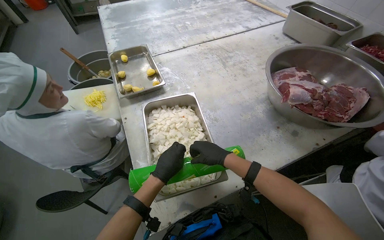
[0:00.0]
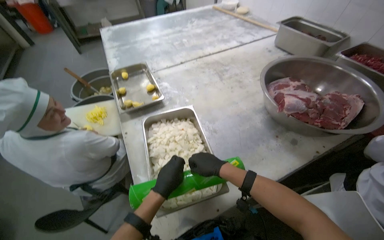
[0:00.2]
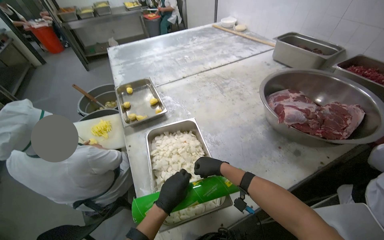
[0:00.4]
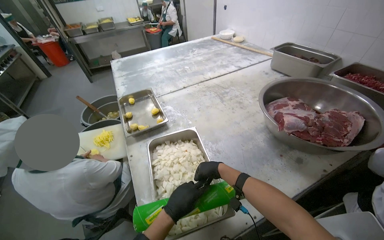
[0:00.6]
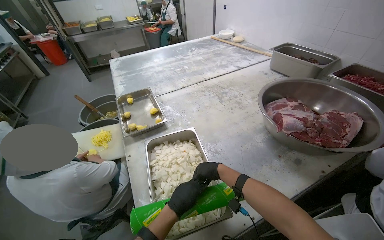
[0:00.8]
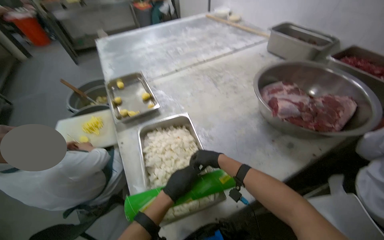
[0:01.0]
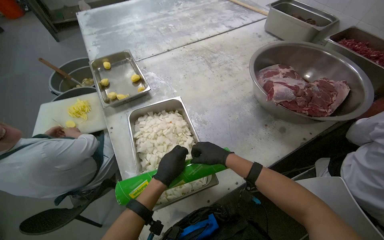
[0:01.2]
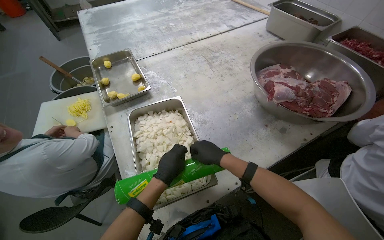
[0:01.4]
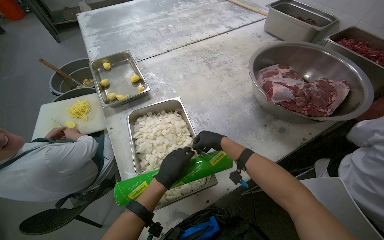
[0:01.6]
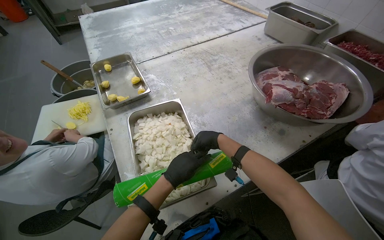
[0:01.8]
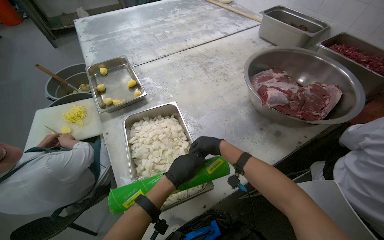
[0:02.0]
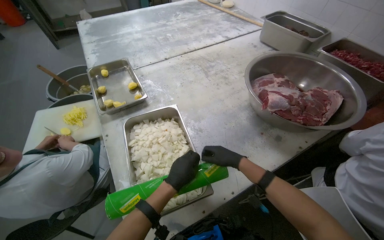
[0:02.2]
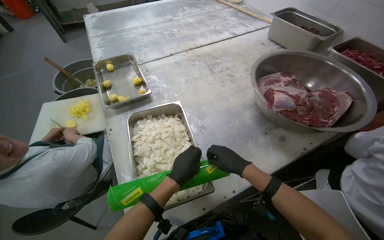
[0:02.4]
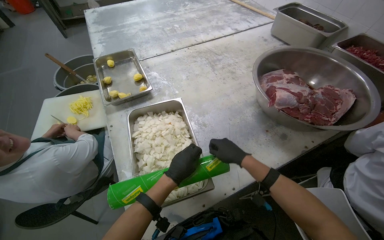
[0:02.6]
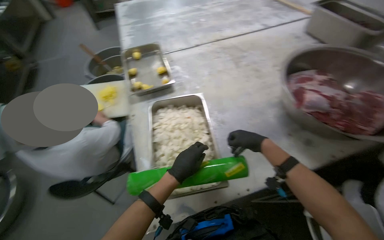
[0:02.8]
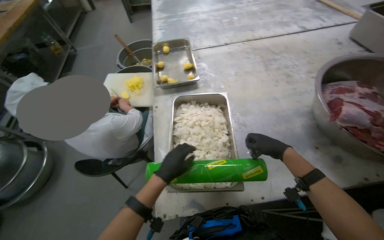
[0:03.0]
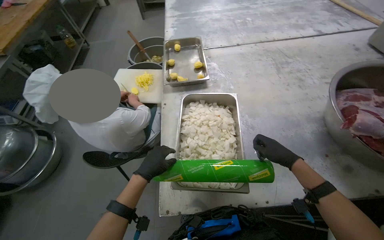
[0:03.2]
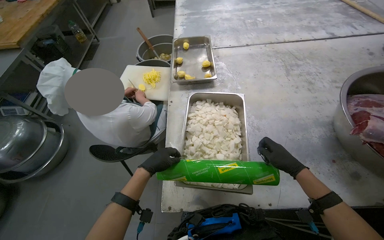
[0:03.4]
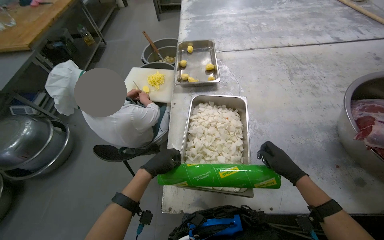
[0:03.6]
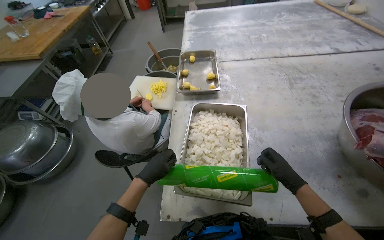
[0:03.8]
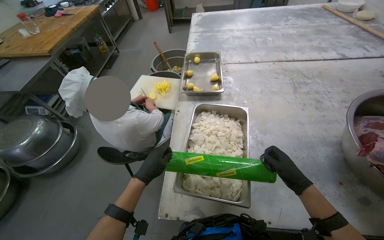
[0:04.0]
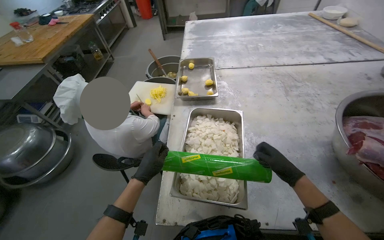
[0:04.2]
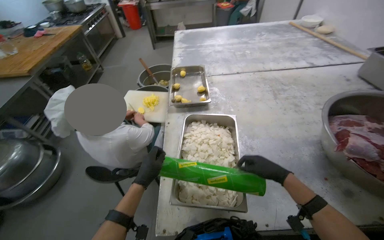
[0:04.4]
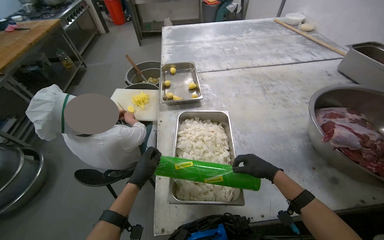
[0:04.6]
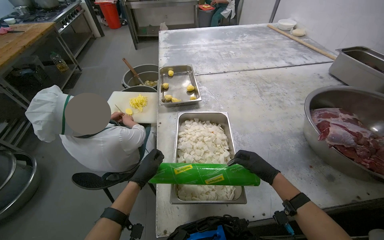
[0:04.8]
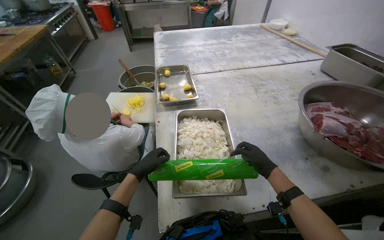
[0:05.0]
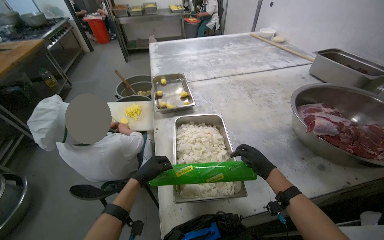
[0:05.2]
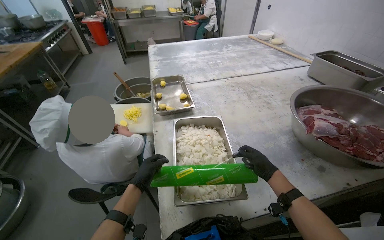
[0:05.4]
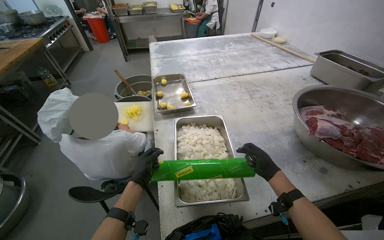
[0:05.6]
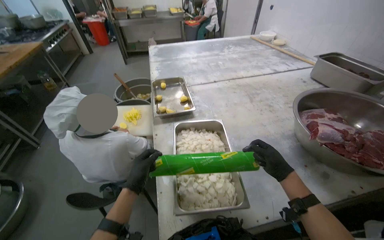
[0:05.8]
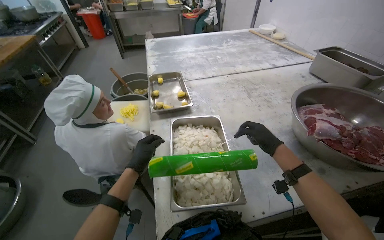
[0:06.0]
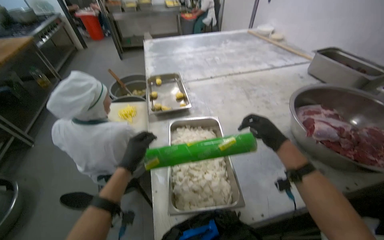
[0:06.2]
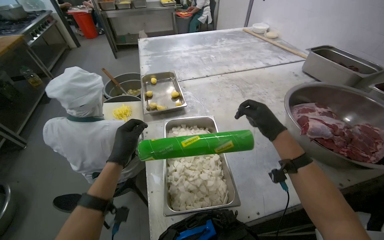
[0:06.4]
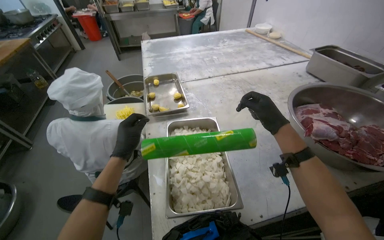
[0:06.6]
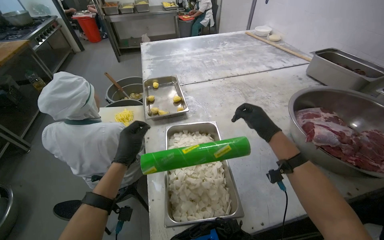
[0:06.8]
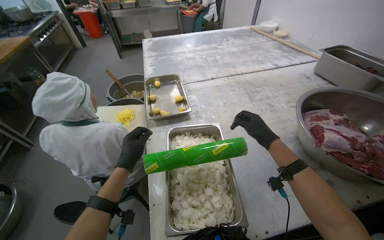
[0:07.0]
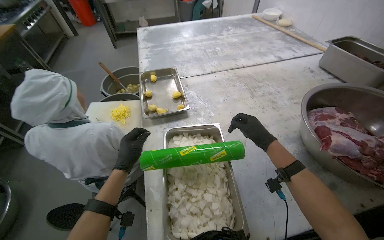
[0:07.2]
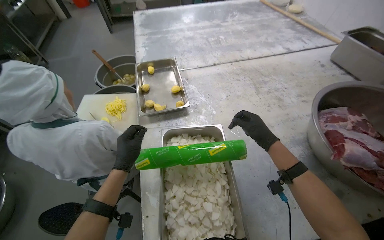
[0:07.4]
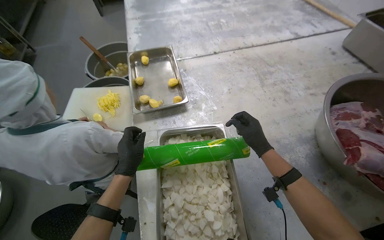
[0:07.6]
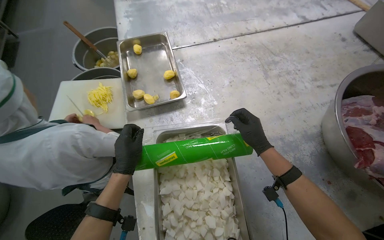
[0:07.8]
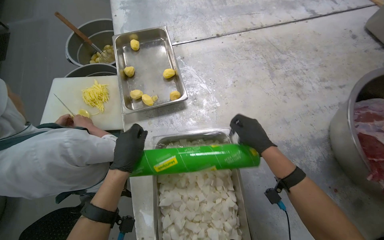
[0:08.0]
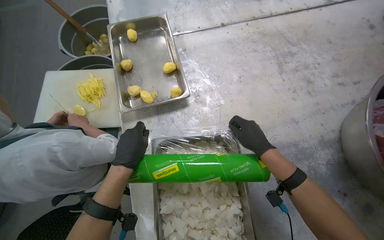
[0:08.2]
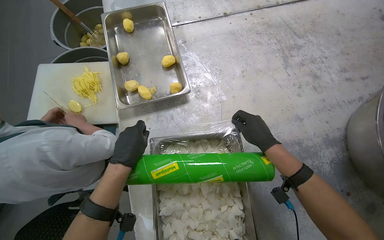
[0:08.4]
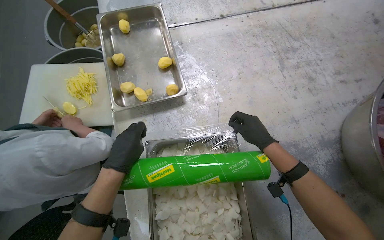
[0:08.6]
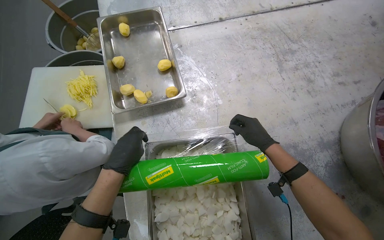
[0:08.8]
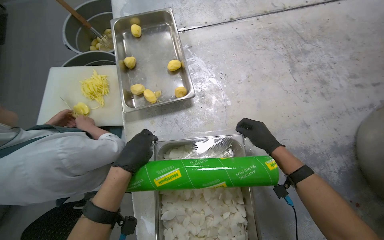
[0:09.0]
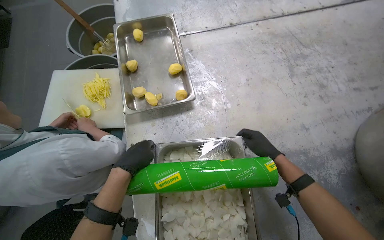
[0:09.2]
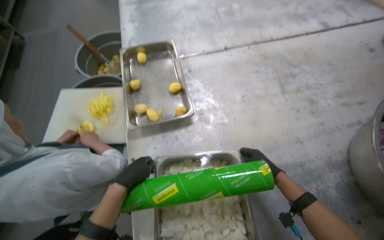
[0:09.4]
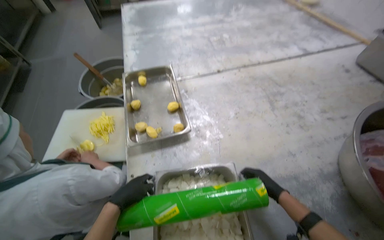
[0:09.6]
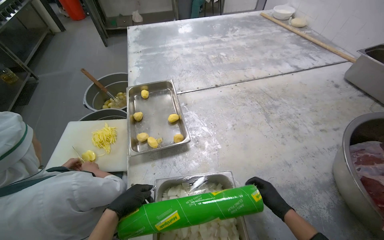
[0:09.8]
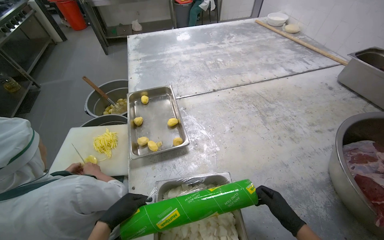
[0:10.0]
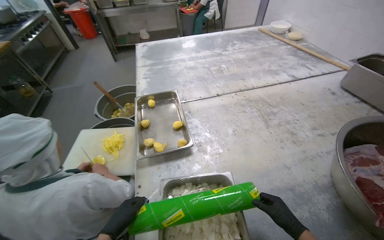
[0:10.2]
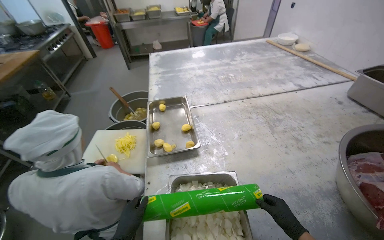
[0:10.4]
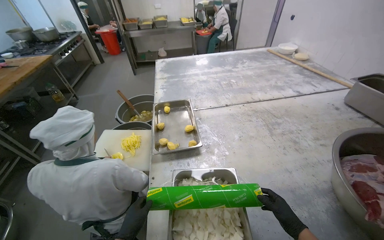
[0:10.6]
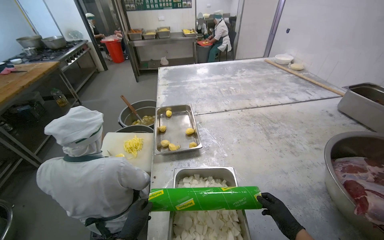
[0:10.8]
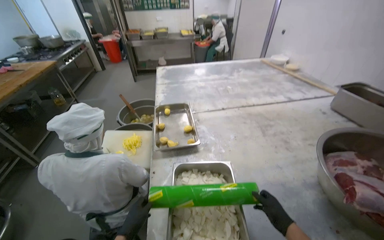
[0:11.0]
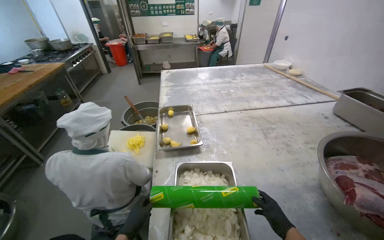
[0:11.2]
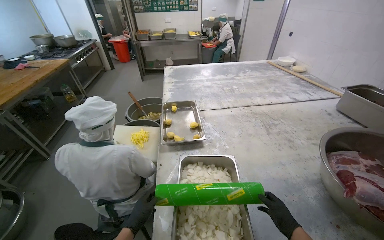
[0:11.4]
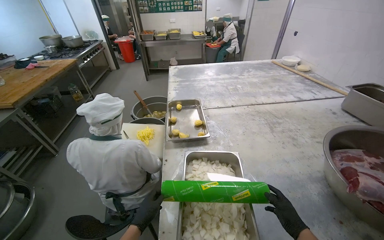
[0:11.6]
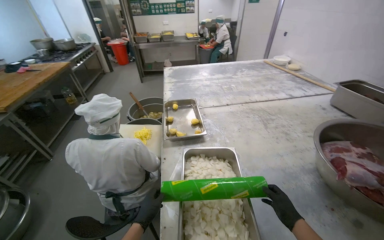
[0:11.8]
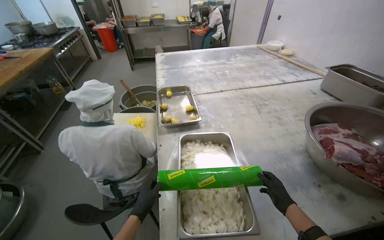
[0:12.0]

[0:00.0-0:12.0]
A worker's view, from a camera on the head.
Job: preparing food.
The whole recording: Covering chopped onions with film. The worker covers a tray of chopped onions with plastic cling film.
0:00.0 to 0:01.6: The hands stay close to where they were, moving slightly.
0:01.6 to 0:03.0: The head rotates some 20 degrees to the left.
0:03.0 to 0:04.4: The left hand travels to the left by approximately 10 cm.
0:04.4 to 0:06.0: The hands stay close to where they were, moving slightly.
0:06.0 to 0:07.6: The camera pitches downward, by approximately 15 degrees.
0:07.6 to 0:09.0: The view tips downward by some 15 degrees.
0:09.0 to 0:10.4: The view tips upward by approximately 30 degrees. The two hands go roughly 15 cm down the picture.

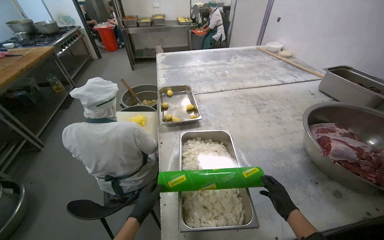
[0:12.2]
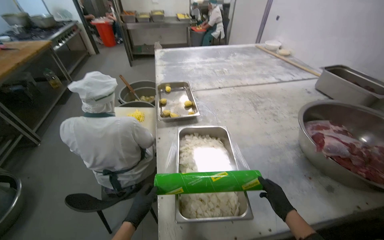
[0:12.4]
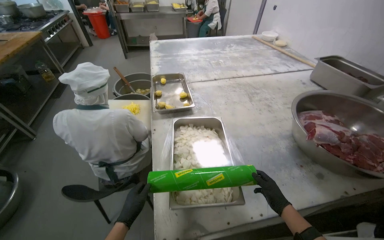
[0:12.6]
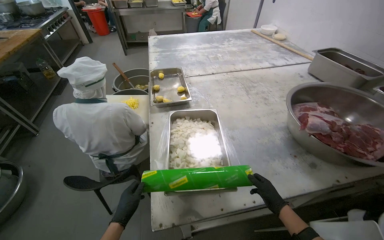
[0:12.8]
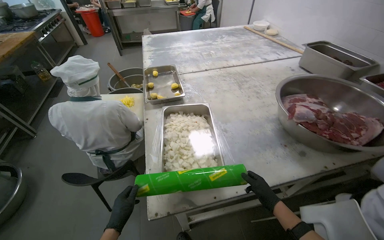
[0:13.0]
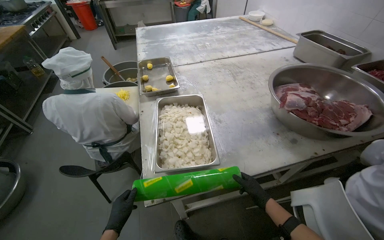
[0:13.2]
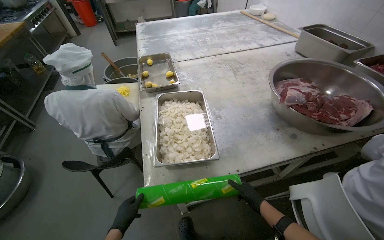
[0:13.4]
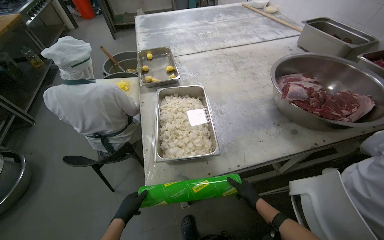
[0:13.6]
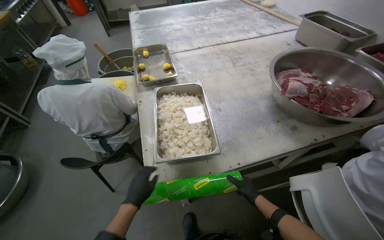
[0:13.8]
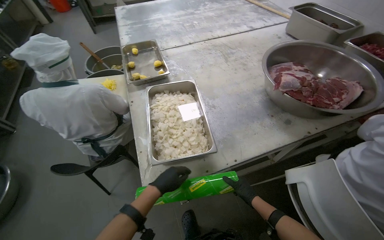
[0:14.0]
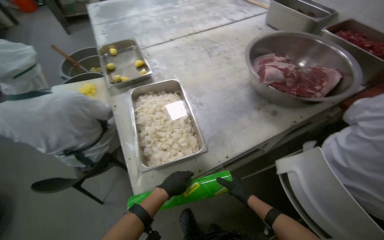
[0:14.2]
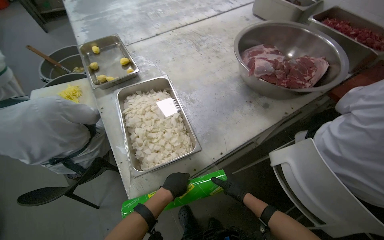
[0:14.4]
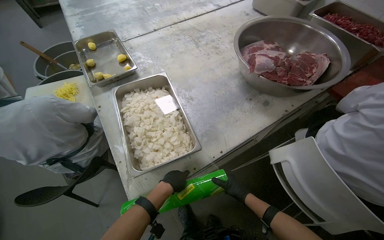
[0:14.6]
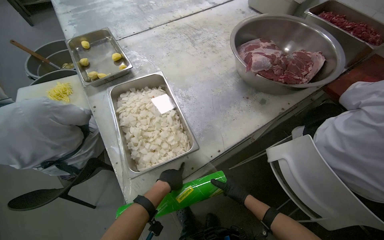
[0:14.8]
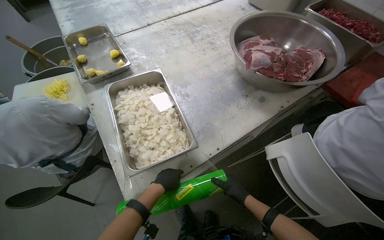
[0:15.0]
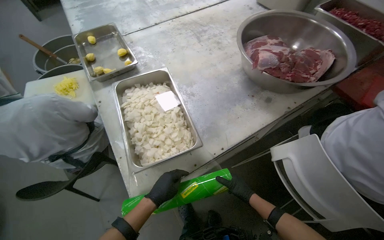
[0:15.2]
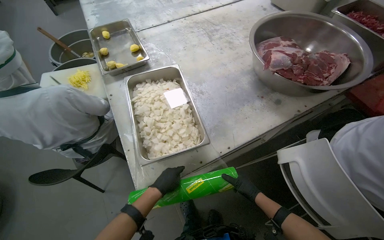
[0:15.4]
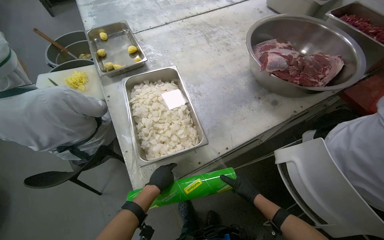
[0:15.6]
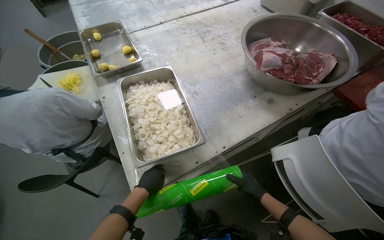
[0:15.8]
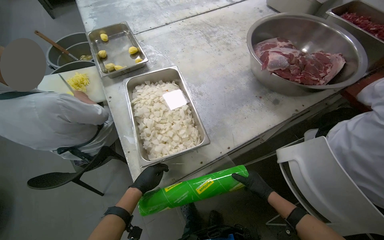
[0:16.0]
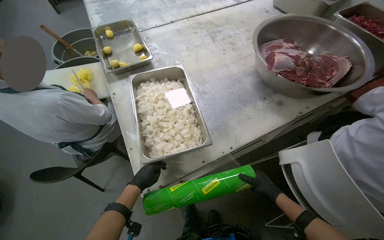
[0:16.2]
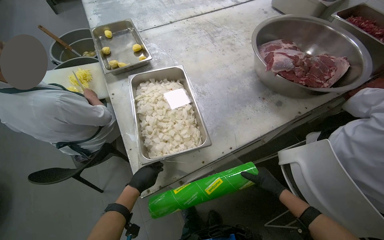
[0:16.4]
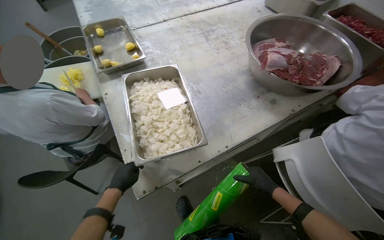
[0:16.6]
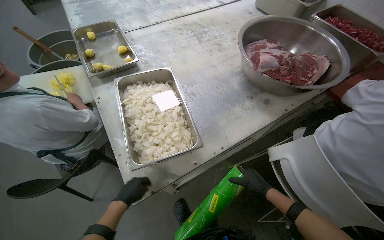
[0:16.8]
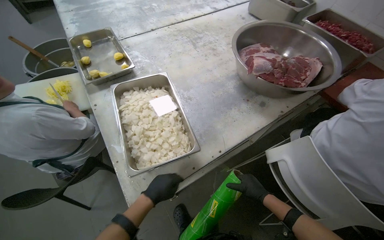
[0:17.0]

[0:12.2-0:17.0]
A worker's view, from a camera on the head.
Job: preparing food.
The whole recording: Covering chopped onions with film. The worker covers a tray of chopped onions with plastic cling film.
0:12.2 to 0:13.8: The left hand moves nearer to the camera, about 15 cm.
0:15.4 to 0:17.0: The left hand reaches about 15 cm to the left, then returns.

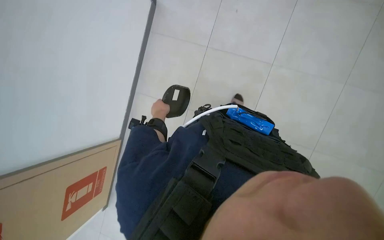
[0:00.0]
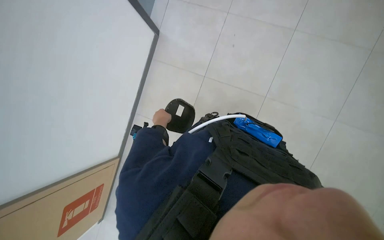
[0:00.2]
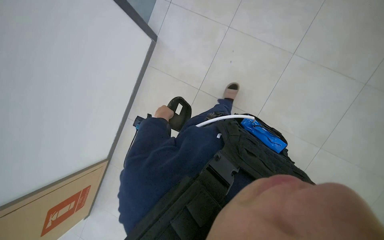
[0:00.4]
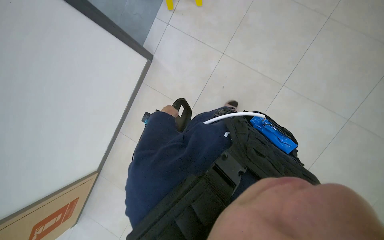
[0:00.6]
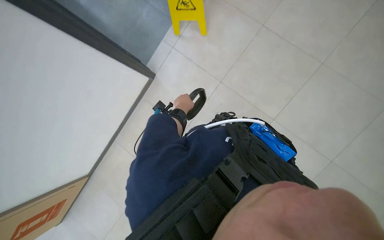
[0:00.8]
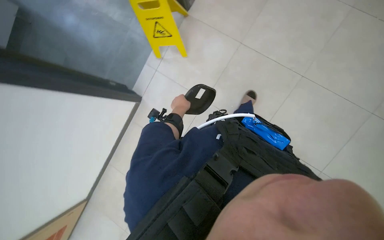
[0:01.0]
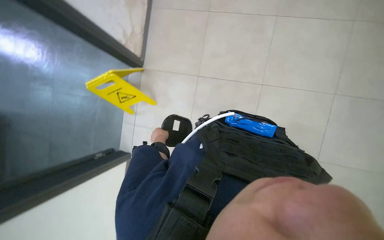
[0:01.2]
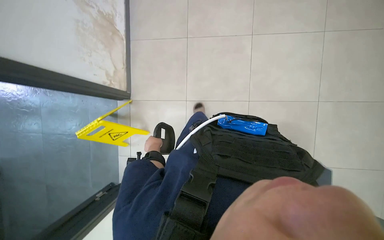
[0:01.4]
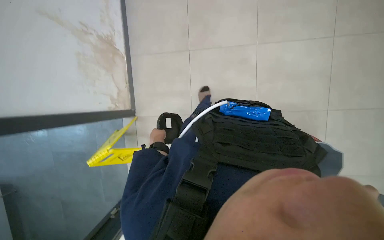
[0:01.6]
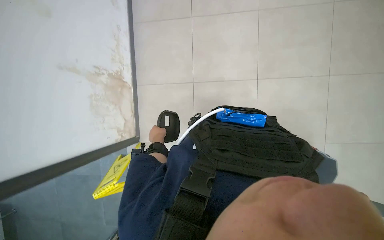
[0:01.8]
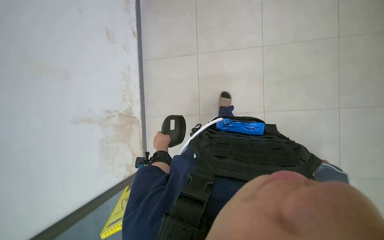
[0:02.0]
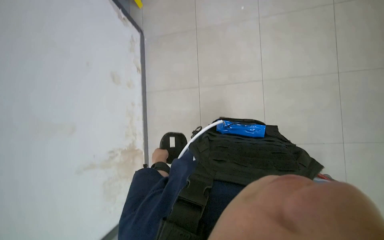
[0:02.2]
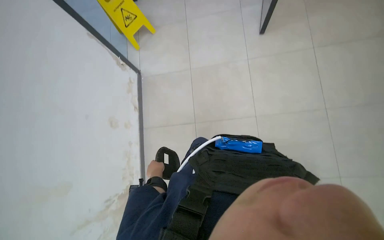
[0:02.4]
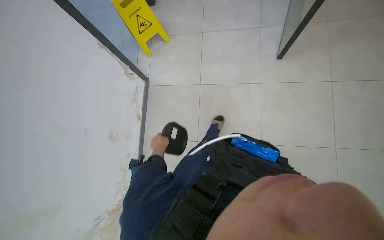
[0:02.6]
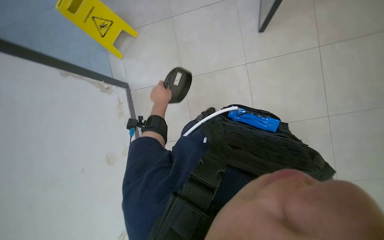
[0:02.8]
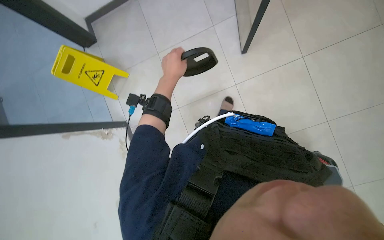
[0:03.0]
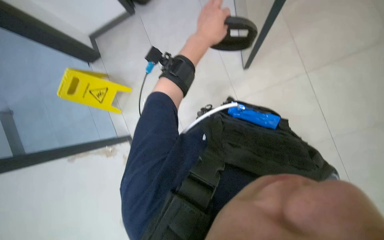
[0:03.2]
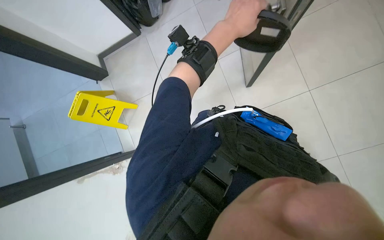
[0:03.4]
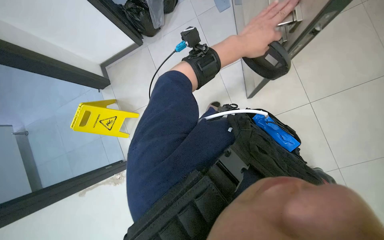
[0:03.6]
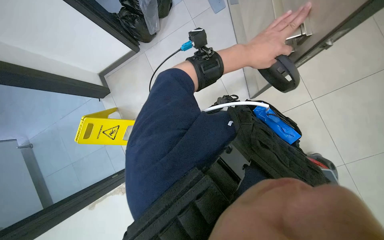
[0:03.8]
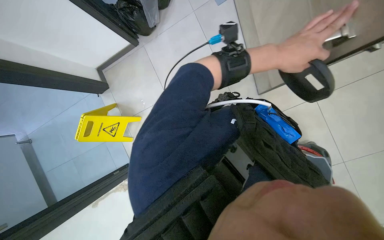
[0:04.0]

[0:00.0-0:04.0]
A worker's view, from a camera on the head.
Job: preparing cleaning supplies.
The whole recording: Organizing trash and filling mop bucket. The worker organizes the trash and fills the mop bucket with water.
0:00.0 to 0:01.4: The view tilts approximately 30 degrees upward.
0:01.4 to 0:02.6: The camera is carried about 1.5 m.
0:02.6 to 0:04.0: The left hand is displaced up the picture, to the right and nearer to the camera by approximately 40 cm.
